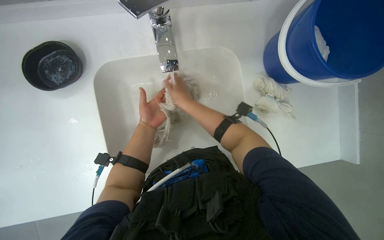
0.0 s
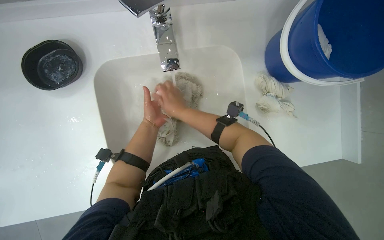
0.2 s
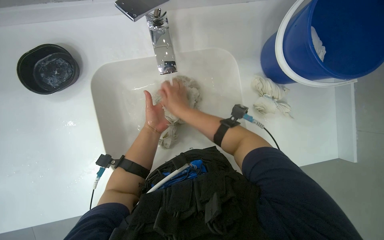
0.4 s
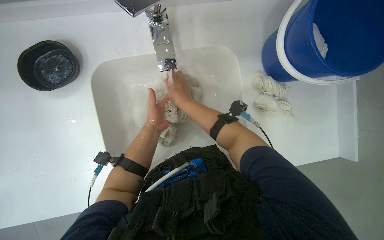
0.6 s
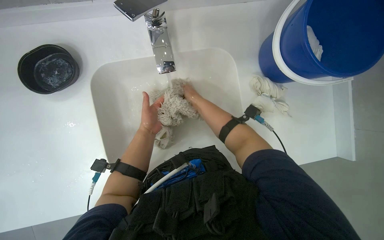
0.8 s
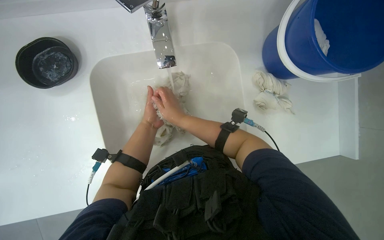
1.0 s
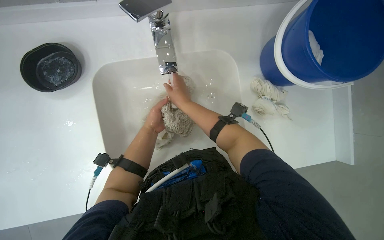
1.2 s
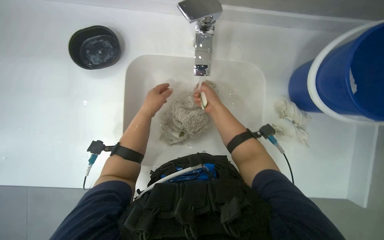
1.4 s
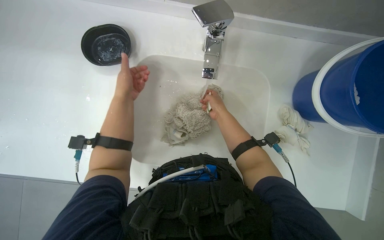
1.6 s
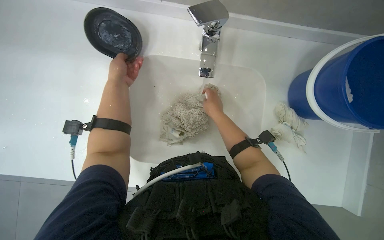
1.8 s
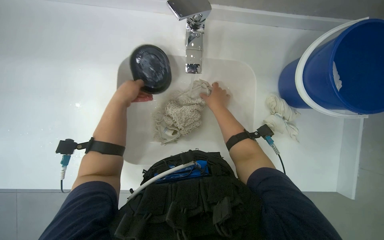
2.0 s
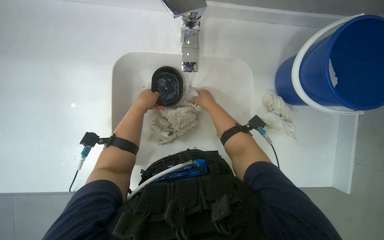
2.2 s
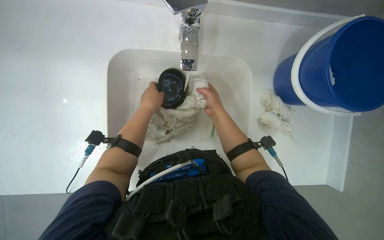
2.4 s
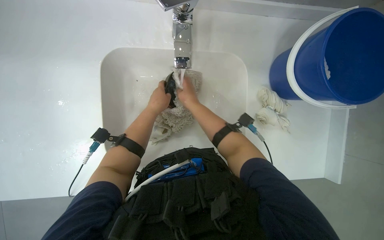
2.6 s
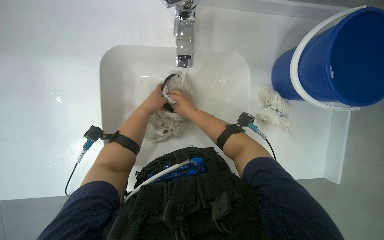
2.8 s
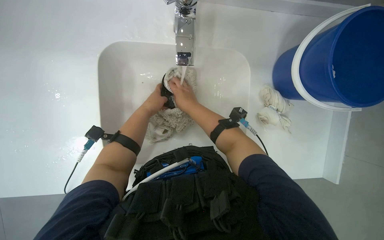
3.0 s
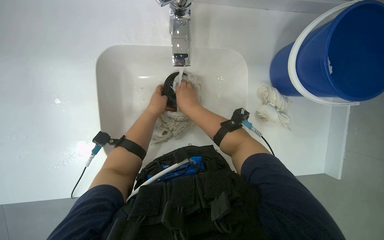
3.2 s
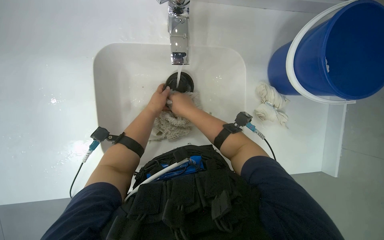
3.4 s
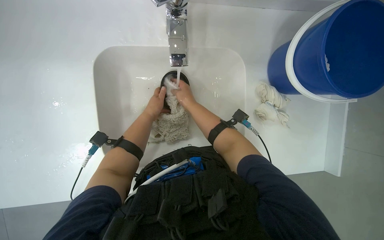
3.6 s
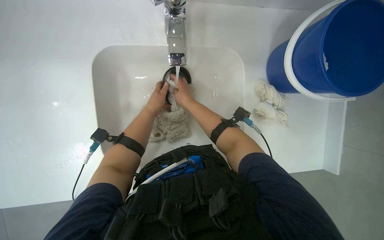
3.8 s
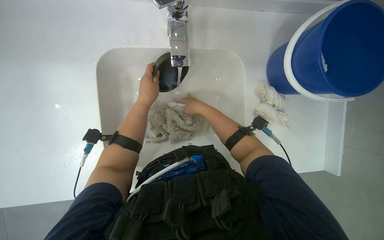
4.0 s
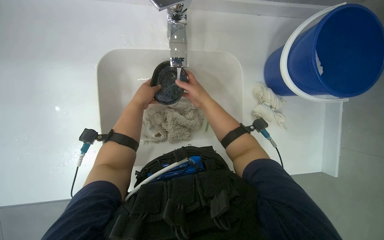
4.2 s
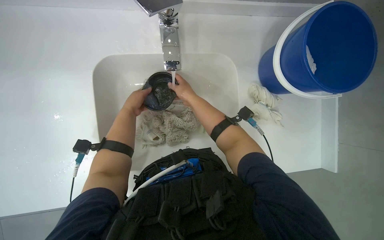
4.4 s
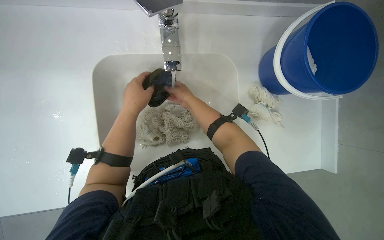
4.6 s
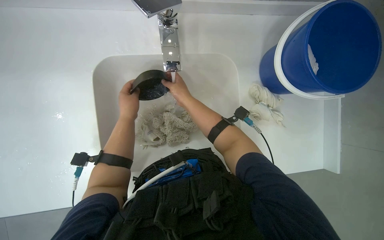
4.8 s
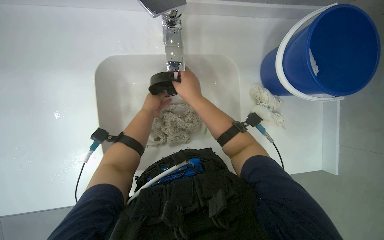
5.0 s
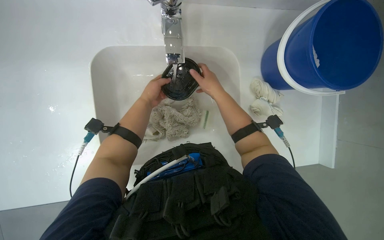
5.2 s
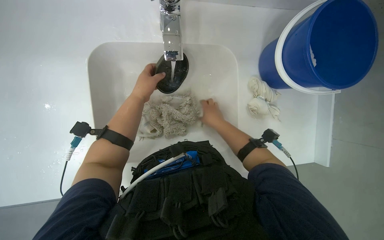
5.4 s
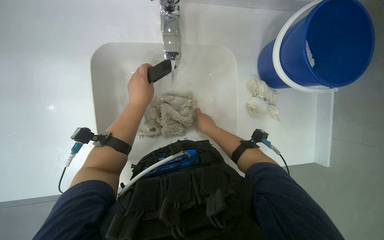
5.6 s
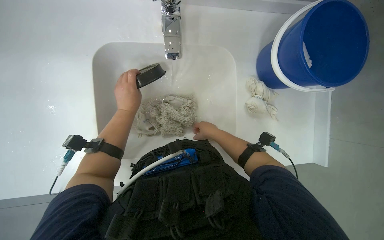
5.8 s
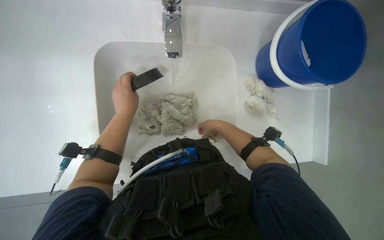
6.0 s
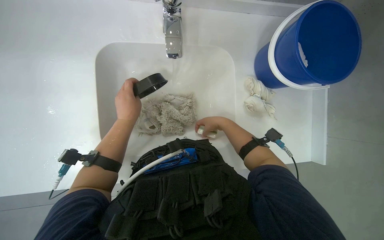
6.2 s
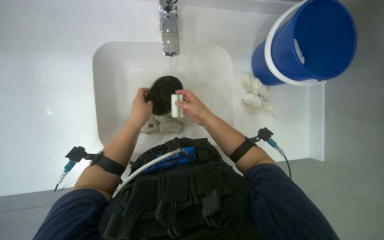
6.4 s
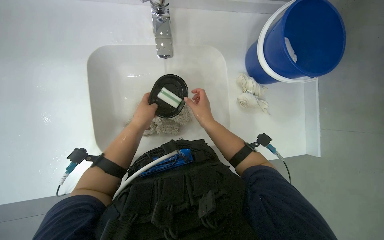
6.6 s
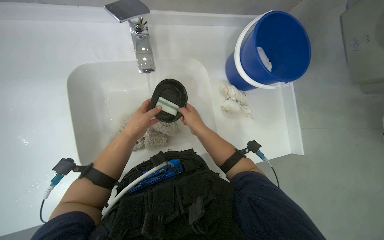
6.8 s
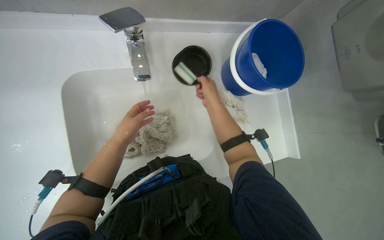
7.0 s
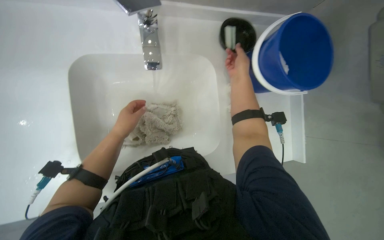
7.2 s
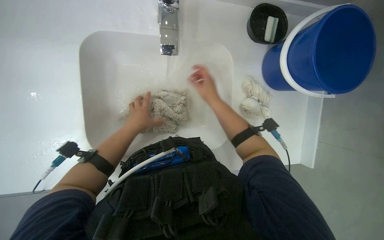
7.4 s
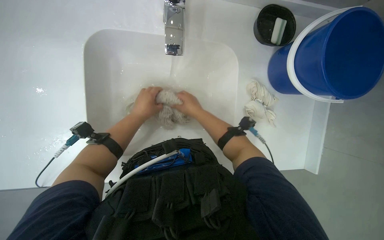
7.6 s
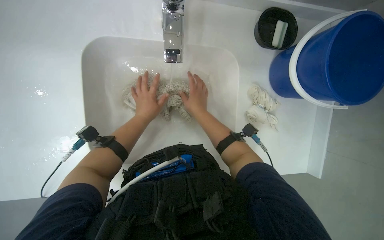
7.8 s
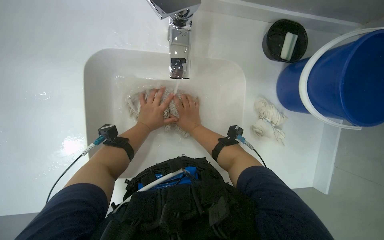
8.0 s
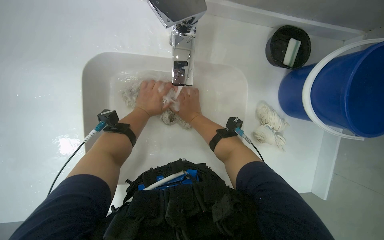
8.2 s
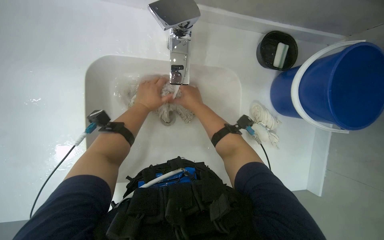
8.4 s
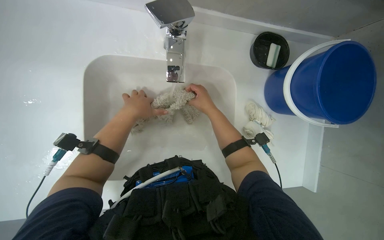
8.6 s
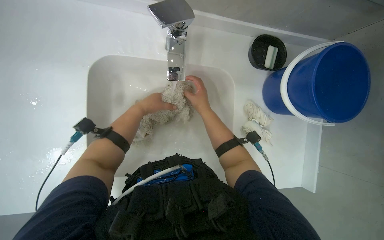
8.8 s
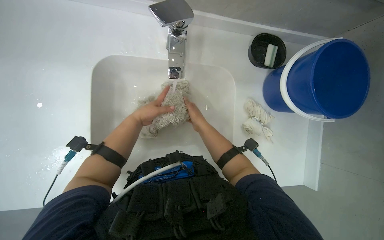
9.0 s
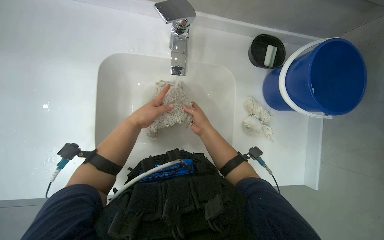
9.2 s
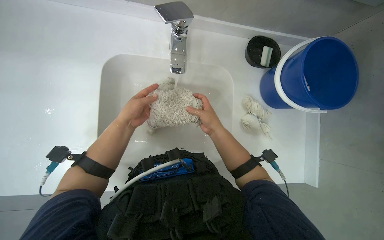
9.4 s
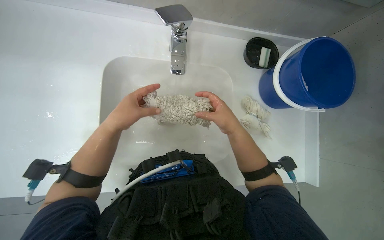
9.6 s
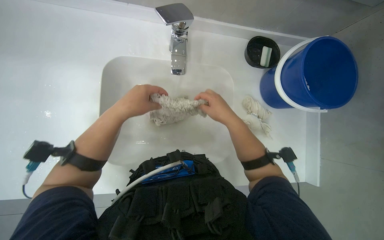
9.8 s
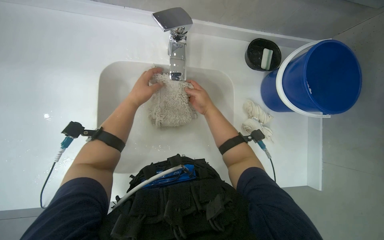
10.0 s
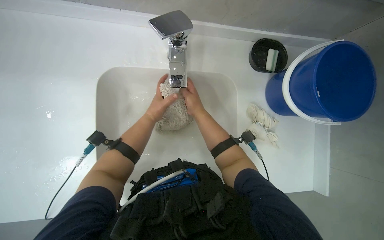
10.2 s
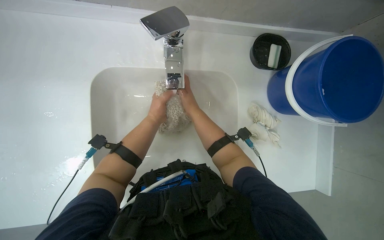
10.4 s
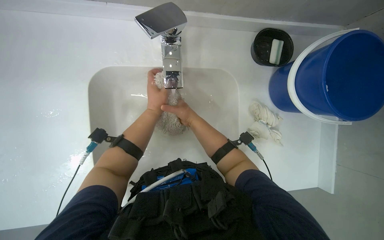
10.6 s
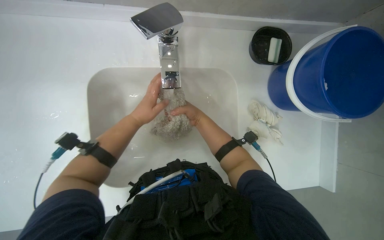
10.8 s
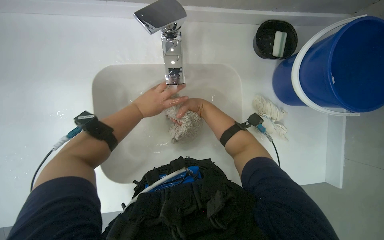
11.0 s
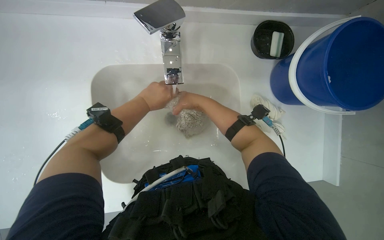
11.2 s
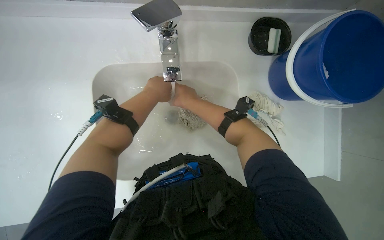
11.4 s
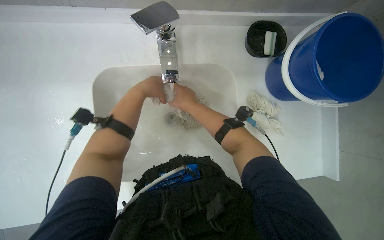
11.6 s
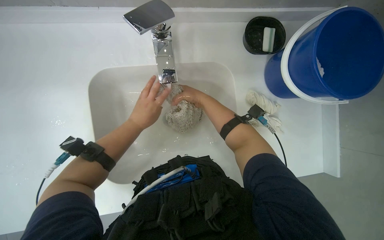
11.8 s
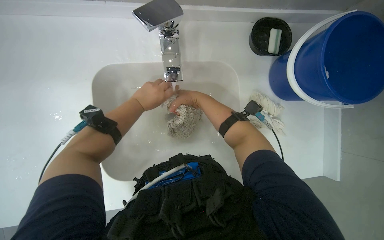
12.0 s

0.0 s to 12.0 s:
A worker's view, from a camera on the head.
Job: preparing cleaning supplies.
The whole recording: Washing cleaning tools in sink. The worker washes a mop head and a soap dish in the sink.
0.0 to 1.6 s: The right hand travels farther from the camera by roughly 10 cm.
1.6 to 3.0 s: The right hand goes about 10 cm nearer to the camera; the left hand shifts about 15 cm to the right.
3.0 to 4.4 s: The left hand goes nearer to the camera and returns, roughly 10 cm each way.
4.4 to 6.0 s: The right hand moves nearer and farther over some 20 cm, changing direction 2 times, while the left hand swings nearer and farther, roughly 20 cm each way, with 2 reversals.
10.4 to 12.0 s: The left hand goes nearer and farther, some 10 cm each way, reversing 2 times.

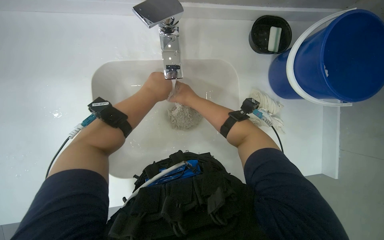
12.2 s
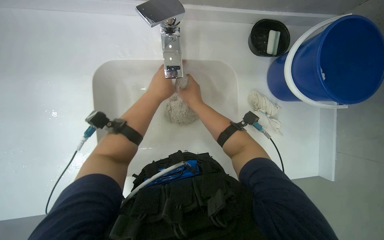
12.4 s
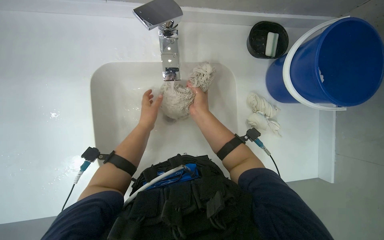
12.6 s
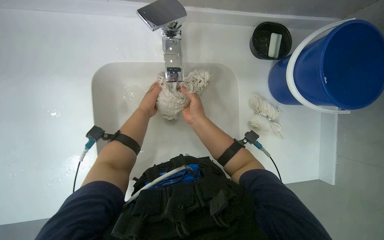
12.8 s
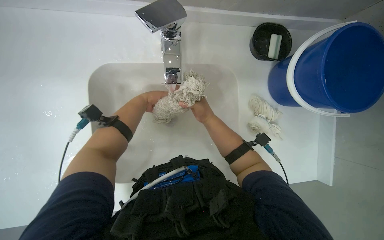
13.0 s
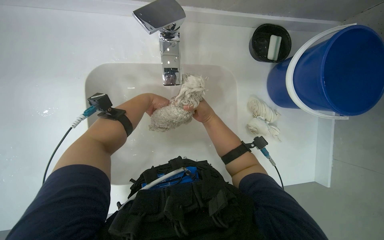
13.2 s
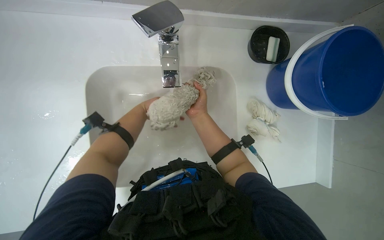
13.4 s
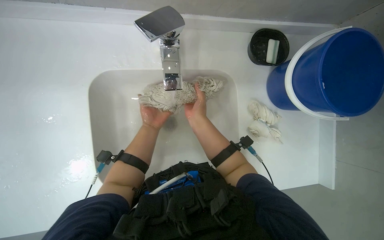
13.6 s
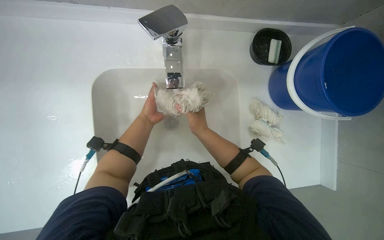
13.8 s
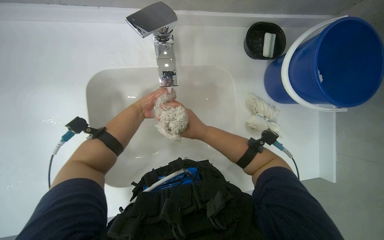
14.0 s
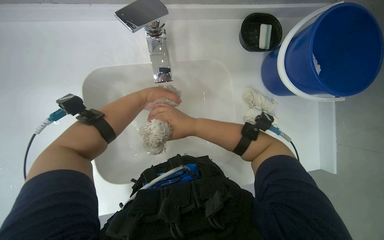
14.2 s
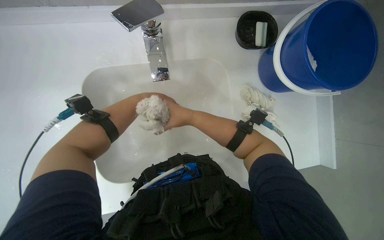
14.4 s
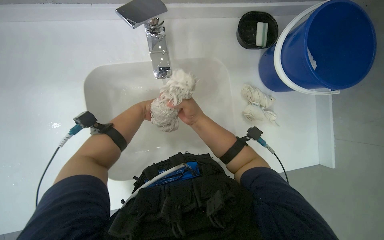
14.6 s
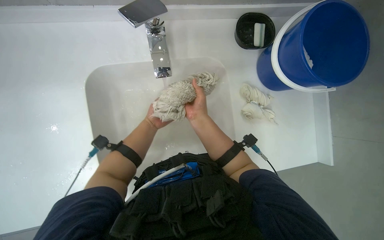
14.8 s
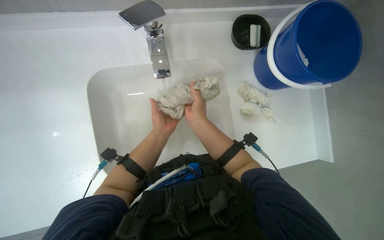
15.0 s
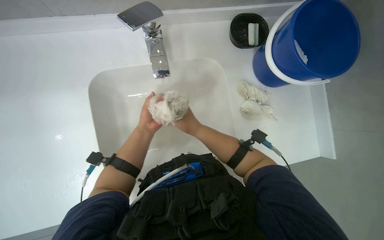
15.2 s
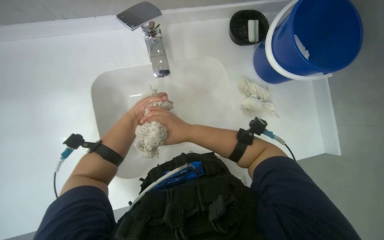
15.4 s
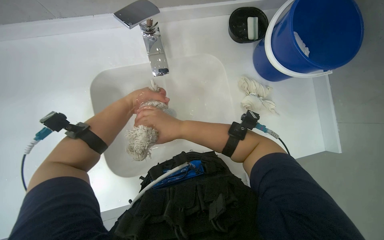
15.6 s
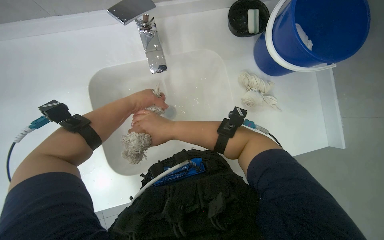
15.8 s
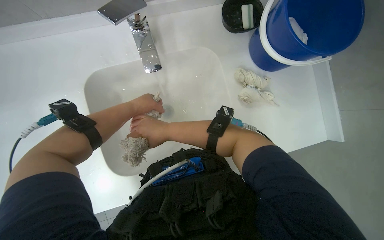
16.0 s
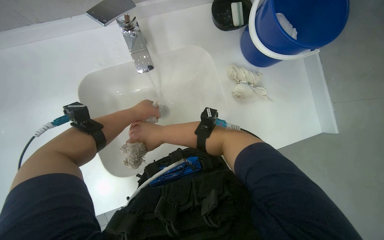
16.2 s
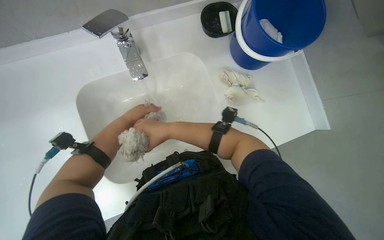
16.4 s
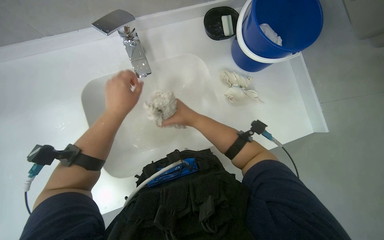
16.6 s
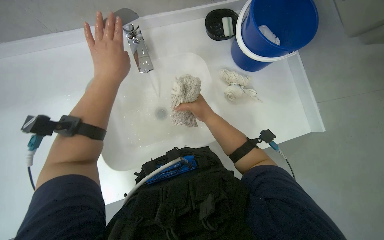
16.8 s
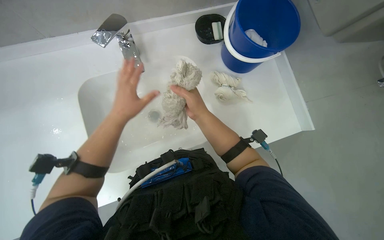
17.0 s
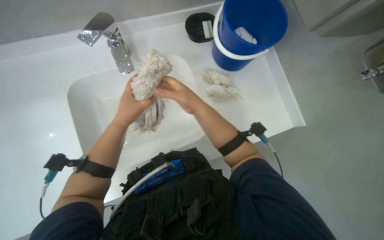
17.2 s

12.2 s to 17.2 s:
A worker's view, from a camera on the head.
Job: preparing cleaning supplies.
The whole recording: Washing cleaning tools in sink. The worker washes a mop head and a soap dish in the sink.
12.2 to 13.8 s: The right hand goes some 10 cm down the picture. Meanwhile the left hand is displaced farther from the camera by approximately 10 cm.
13.8 to 15.6 s: The left hand moves nearer and farther over approximately 20 cm, changing direction 3 times.
15.6 to 17.2 s: The left hand goes nearer and farther, some 20 cm each way, reversing 2 times.

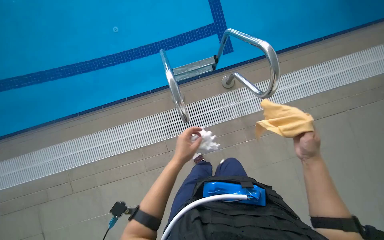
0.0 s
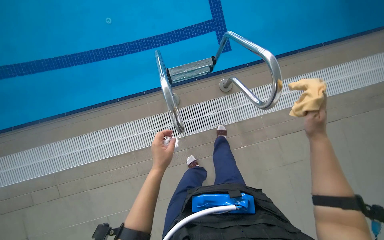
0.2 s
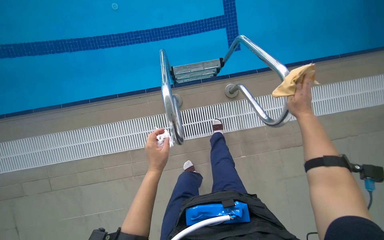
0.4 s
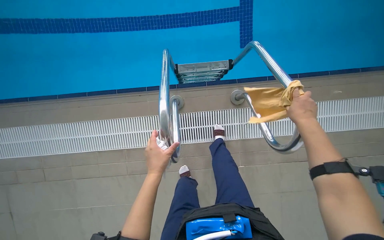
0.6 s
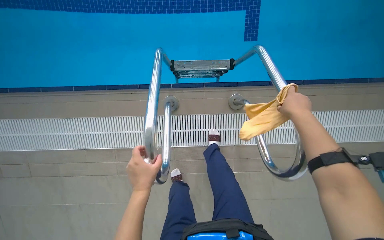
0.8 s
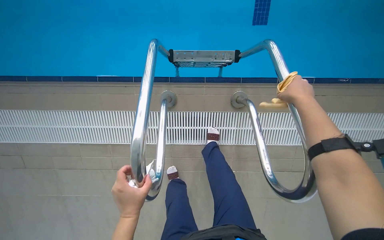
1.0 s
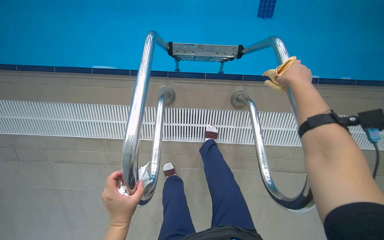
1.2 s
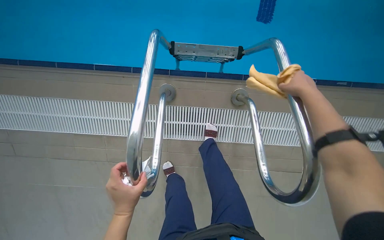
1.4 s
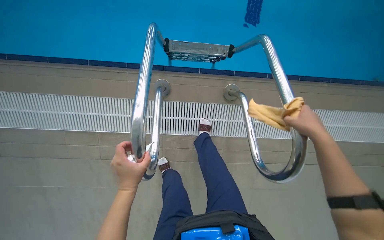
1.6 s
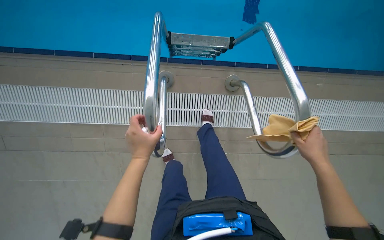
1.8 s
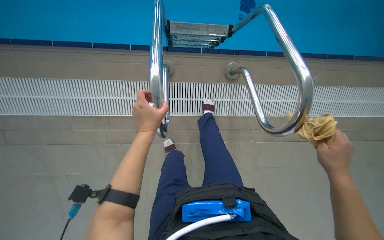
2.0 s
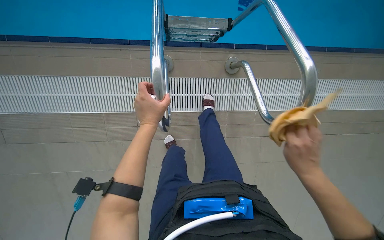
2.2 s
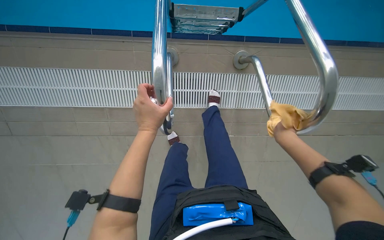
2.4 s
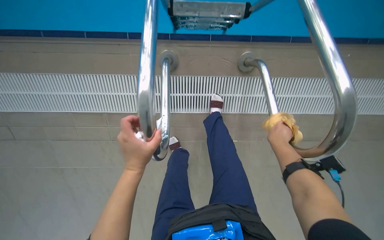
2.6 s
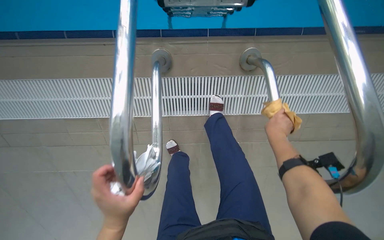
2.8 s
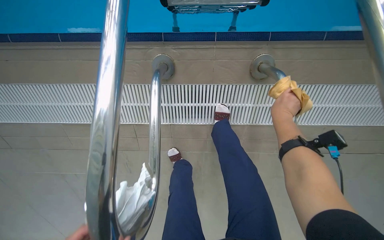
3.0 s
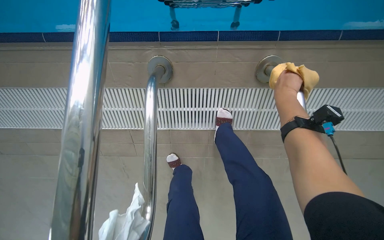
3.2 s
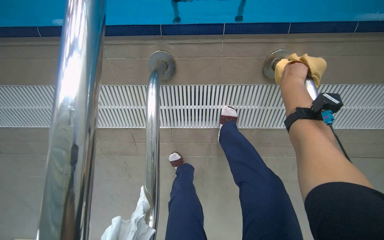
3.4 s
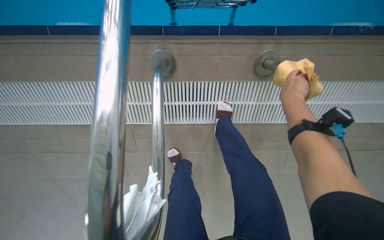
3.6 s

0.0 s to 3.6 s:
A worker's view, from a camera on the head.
Job: wiping surfaces.
The whole recording: Wiping pool ladder handles. The worker wipes the metal handles of the pool ladder with a white and yellow cloth.
0.0 to 1.8 s: The camera pitches downward, by approximately 15 degrees. The right hand reaches about 50 cm up the picture, then returns.
1.8 to 3.6 s: The right hand moves farther from the camera and up the picture, about 30 cm.
